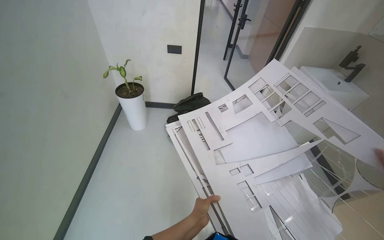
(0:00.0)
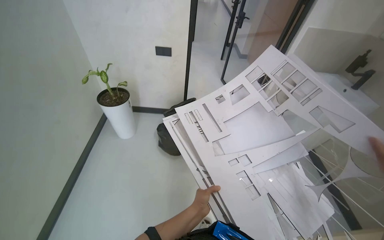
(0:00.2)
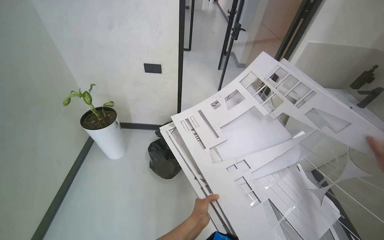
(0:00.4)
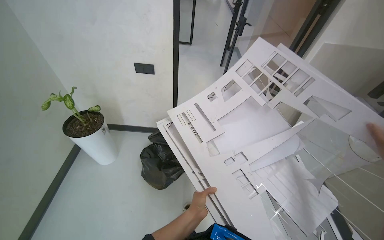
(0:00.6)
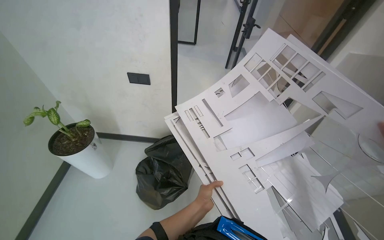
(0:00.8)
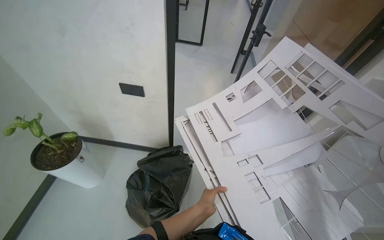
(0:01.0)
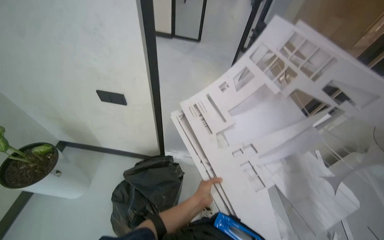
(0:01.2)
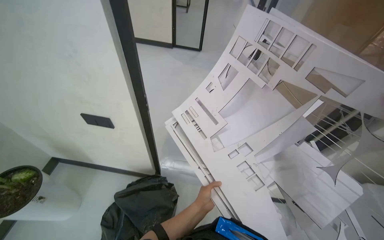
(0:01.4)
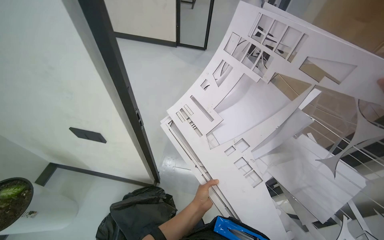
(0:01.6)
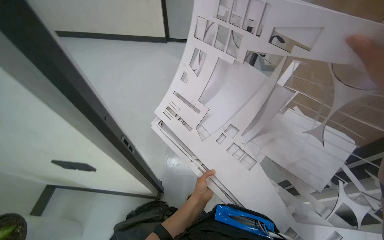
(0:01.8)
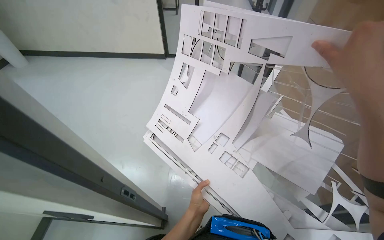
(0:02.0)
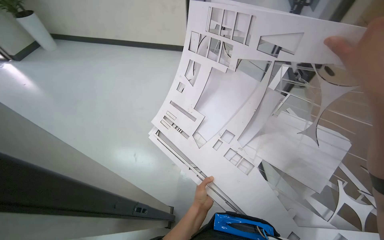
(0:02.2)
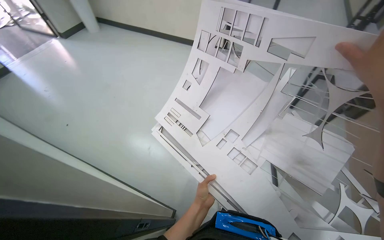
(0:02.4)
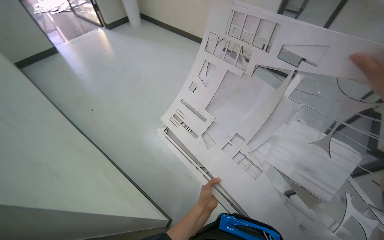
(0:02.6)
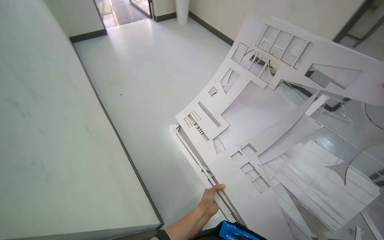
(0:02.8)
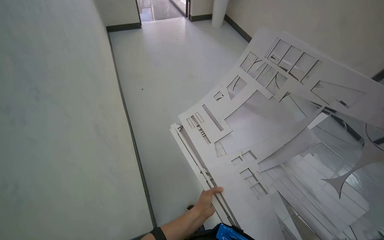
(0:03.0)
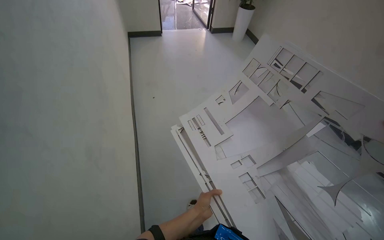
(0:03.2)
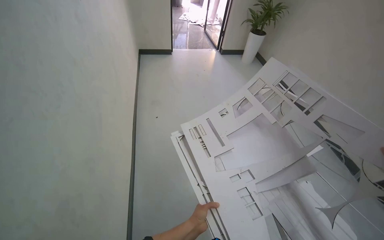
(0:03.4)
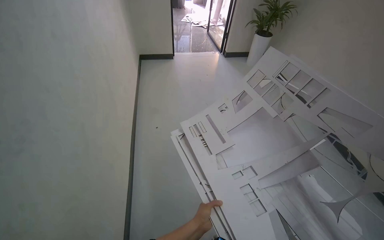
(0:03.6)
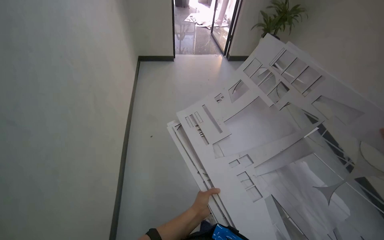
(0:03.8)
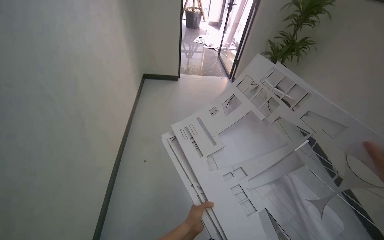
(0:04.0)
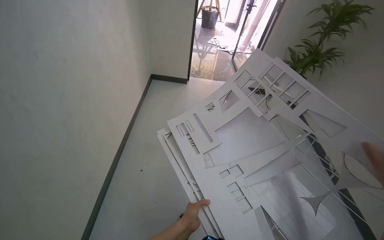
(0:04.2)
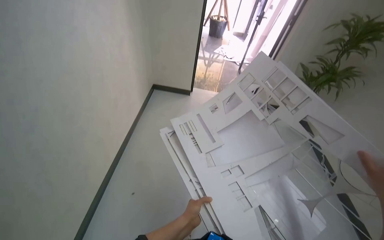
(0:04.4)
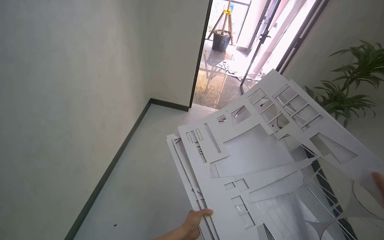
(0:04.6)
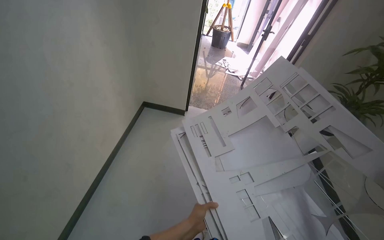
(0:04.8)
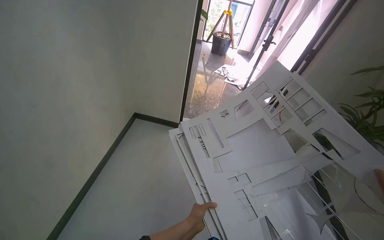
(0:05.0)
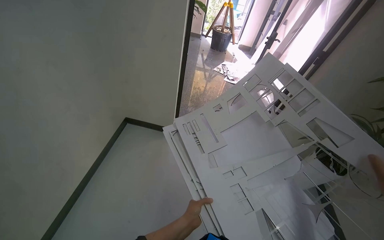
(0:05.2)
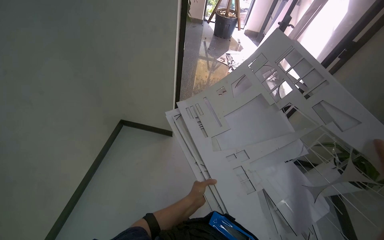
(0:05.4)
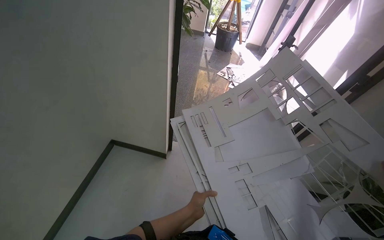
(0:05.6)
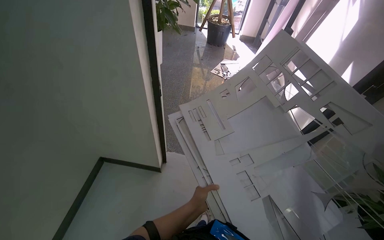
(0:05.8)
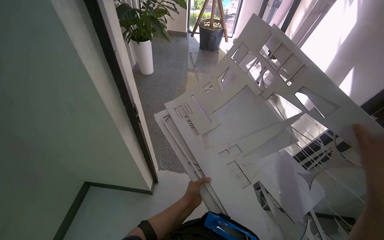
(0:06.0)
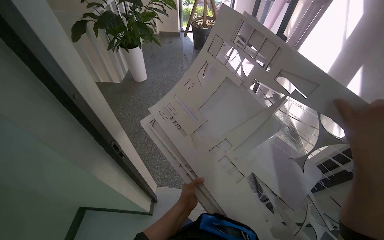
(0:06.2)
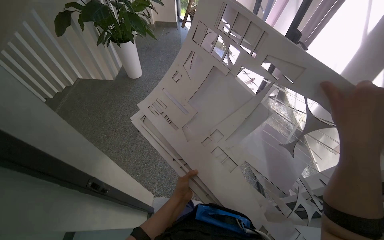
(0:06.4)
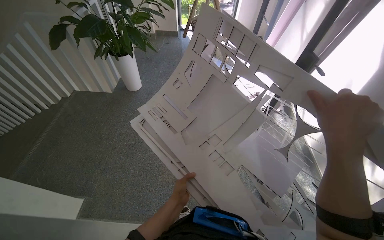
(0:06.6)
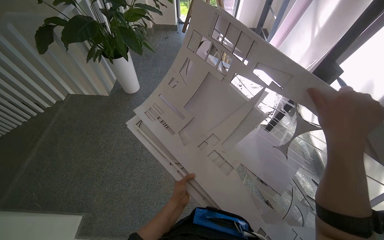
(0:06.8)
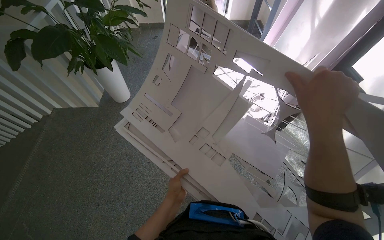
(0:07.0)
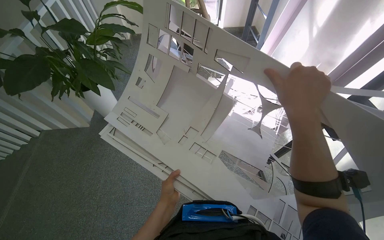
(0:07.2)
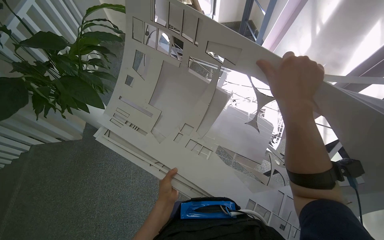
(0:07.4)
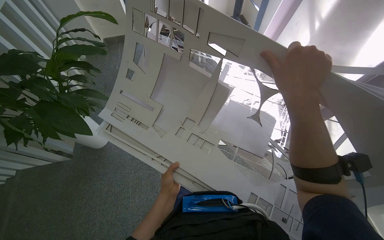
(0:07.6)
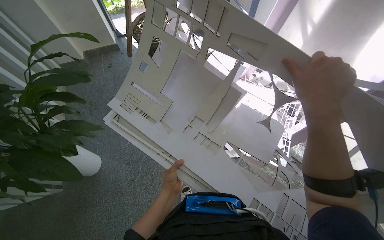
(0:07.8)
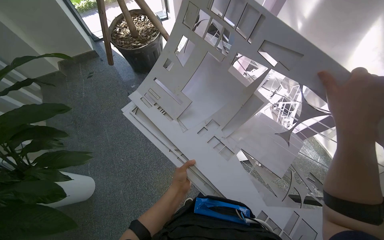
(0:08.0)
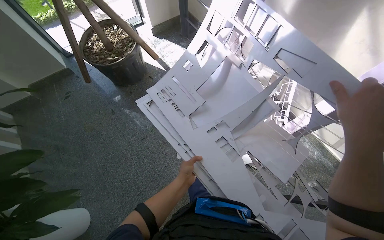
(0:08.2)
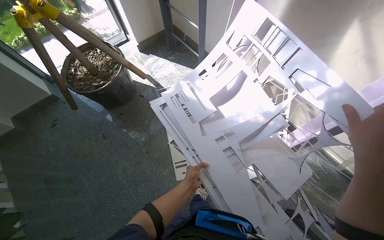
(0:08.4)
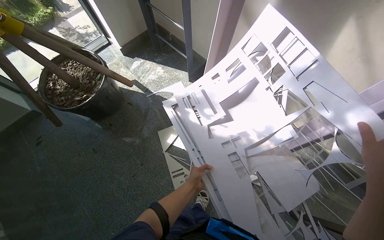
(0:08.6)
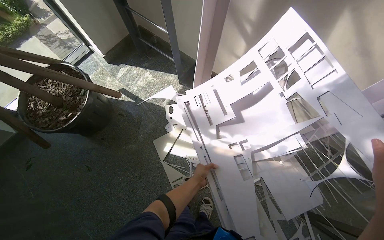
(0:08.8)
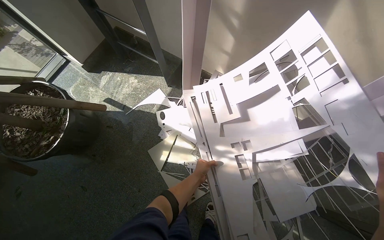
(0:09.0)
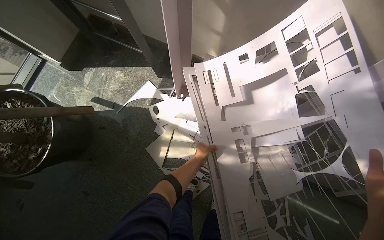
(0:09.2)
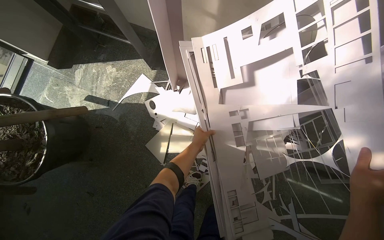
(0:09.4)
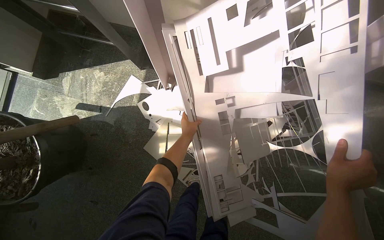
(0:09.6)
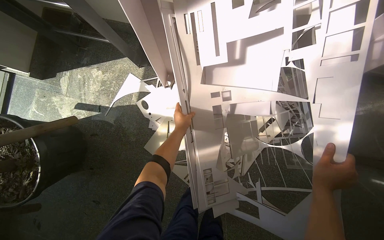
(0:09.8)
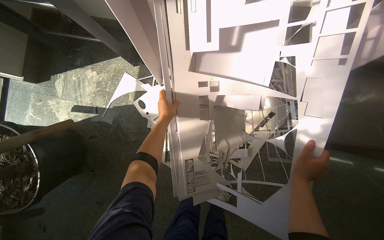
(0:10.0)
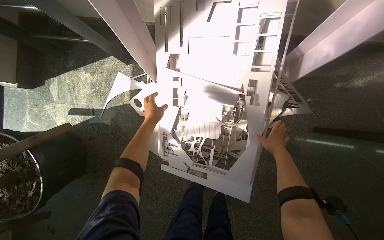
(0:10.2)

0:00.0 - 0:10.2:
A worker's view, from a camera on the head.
Job: organizing items.
The whole recording: Moving Paper Cutouts. The worker picks up paper cutouts and carries them to a designated area with other stacks.
0:03.0 - 0:04.4: The view tips upward by approximately 15 degrees. The left hand goes some 10 cm down the picture.
0:05.8 - 0:07.2: Everything in view rotates roughly 25 degrees counterclockwise.
0:07.2 - 0:08.8: The left hand is displaced farther from the camera by about 15 cm.
0:08.8 - 0:10.2: The view tilts roughly 20 degrees downward. Everything in view rotates some 30 degrees counterclockwise.

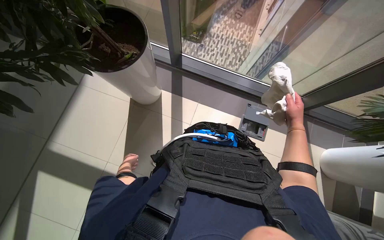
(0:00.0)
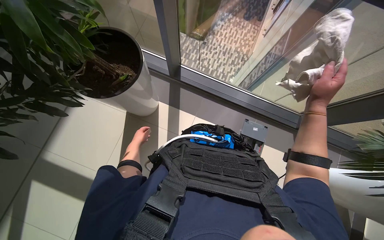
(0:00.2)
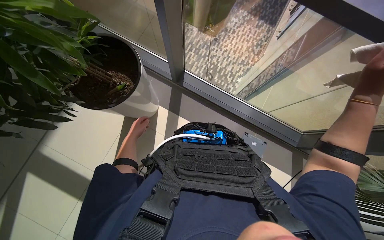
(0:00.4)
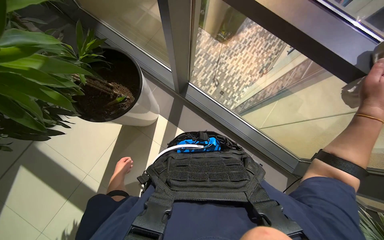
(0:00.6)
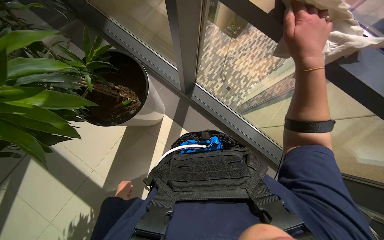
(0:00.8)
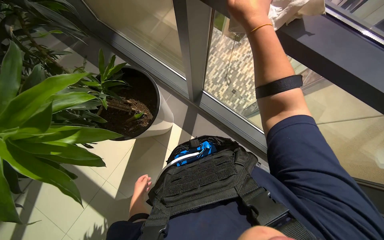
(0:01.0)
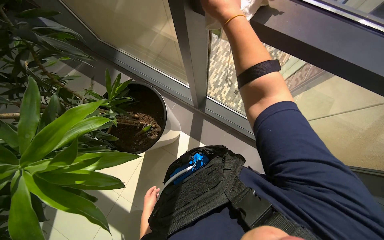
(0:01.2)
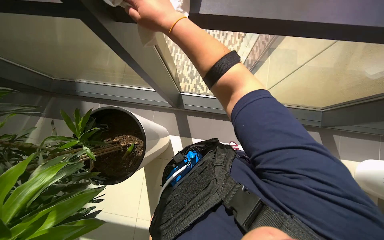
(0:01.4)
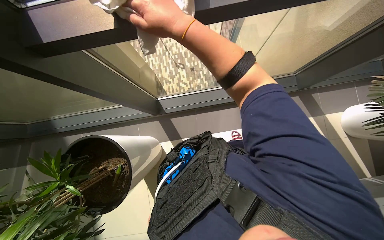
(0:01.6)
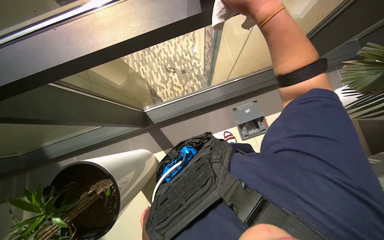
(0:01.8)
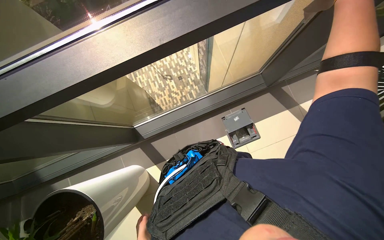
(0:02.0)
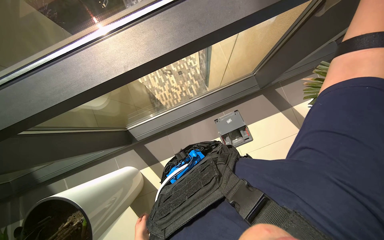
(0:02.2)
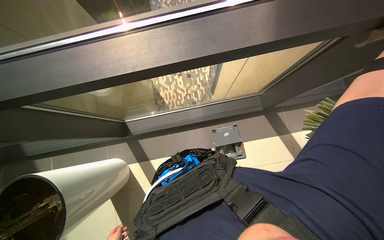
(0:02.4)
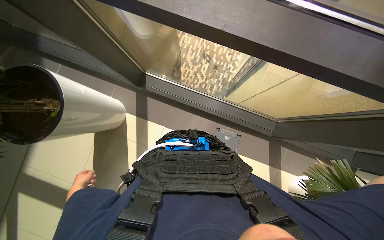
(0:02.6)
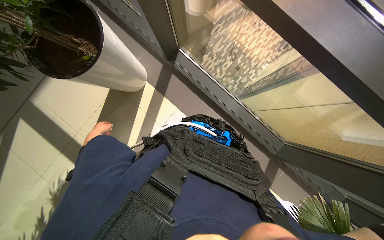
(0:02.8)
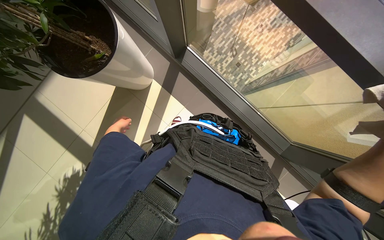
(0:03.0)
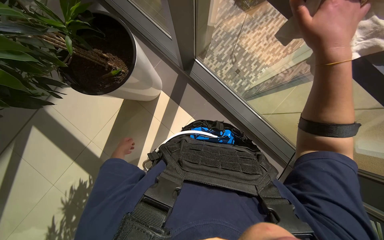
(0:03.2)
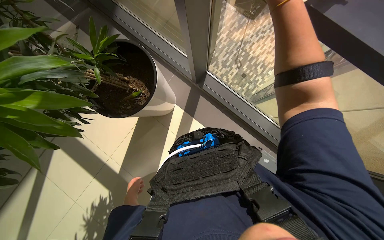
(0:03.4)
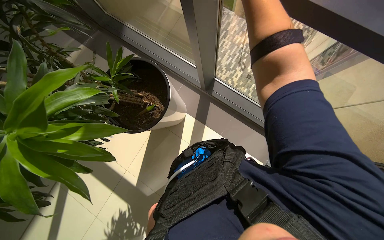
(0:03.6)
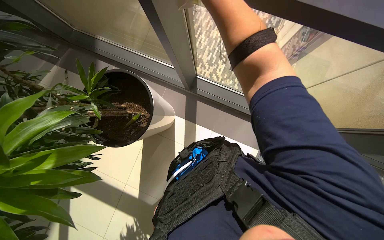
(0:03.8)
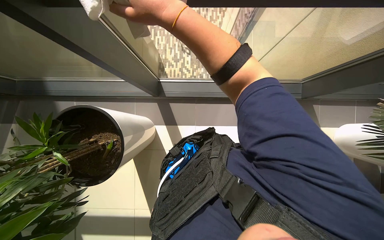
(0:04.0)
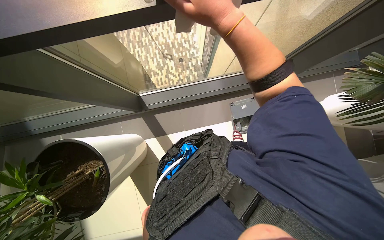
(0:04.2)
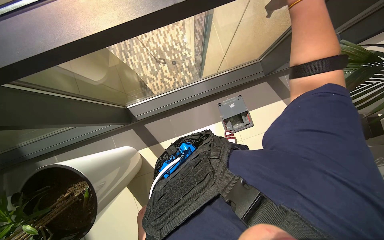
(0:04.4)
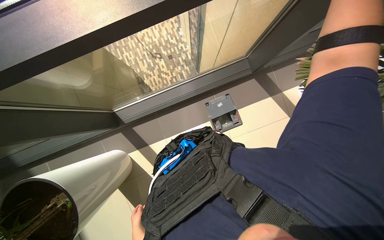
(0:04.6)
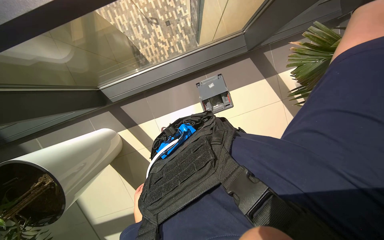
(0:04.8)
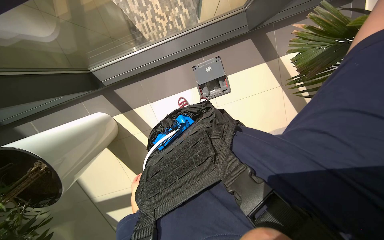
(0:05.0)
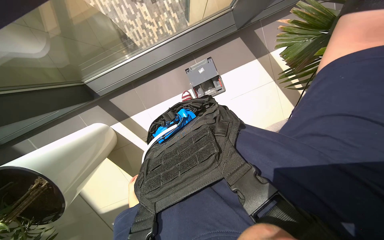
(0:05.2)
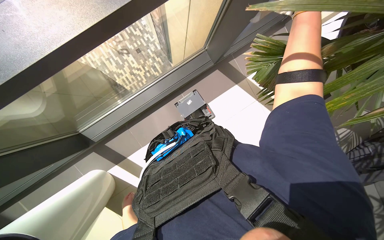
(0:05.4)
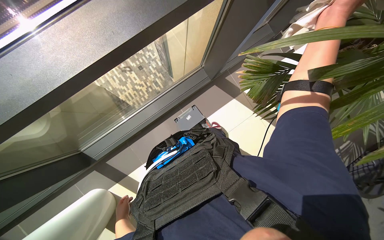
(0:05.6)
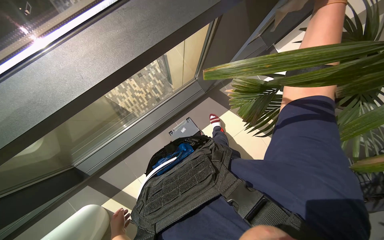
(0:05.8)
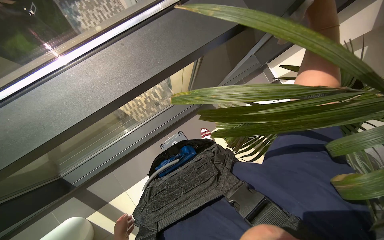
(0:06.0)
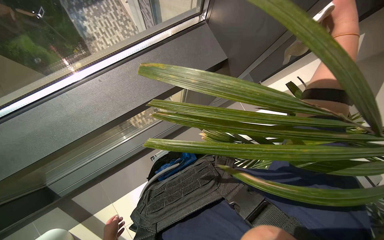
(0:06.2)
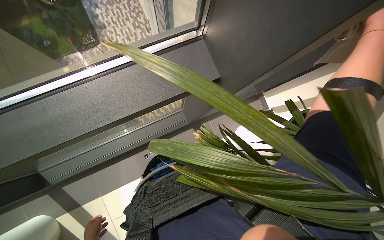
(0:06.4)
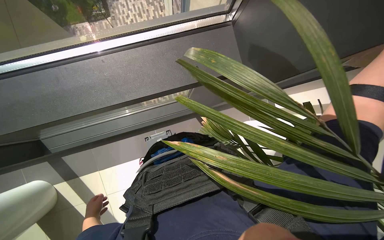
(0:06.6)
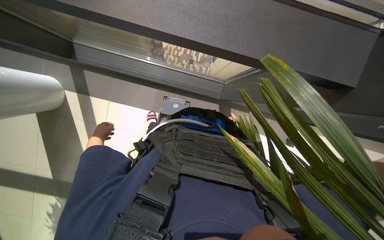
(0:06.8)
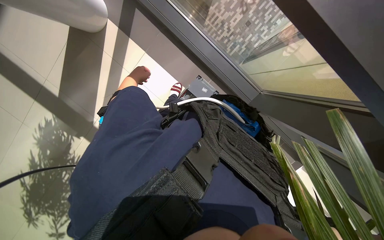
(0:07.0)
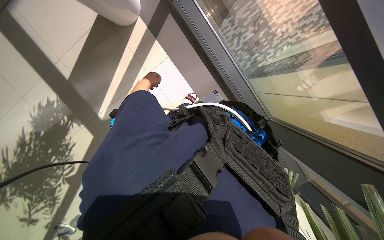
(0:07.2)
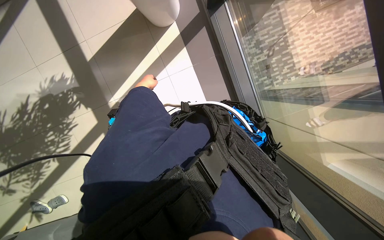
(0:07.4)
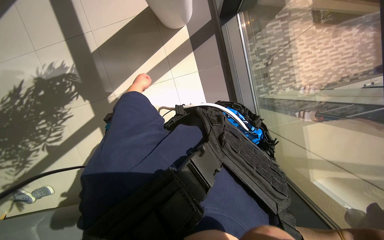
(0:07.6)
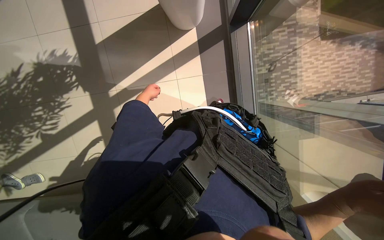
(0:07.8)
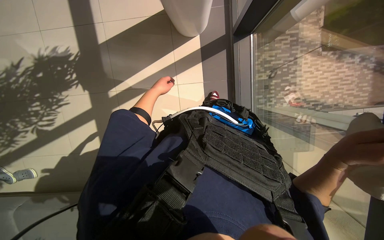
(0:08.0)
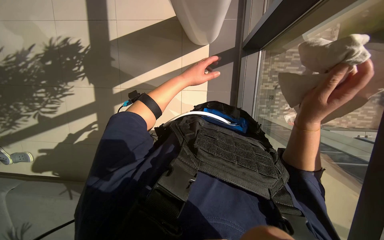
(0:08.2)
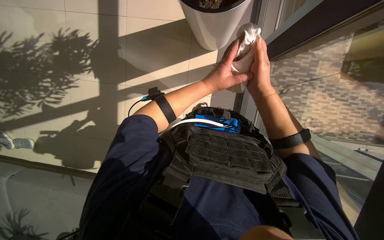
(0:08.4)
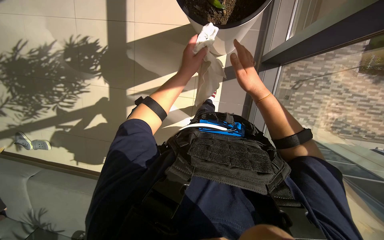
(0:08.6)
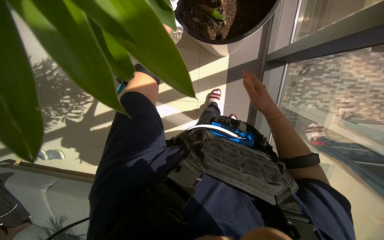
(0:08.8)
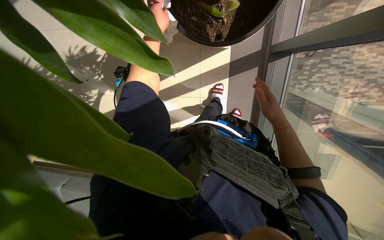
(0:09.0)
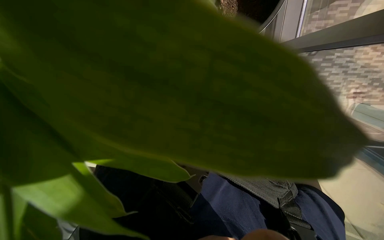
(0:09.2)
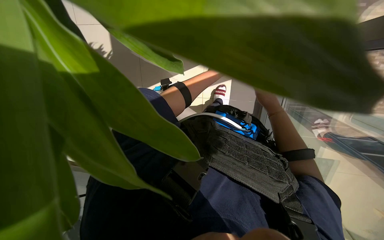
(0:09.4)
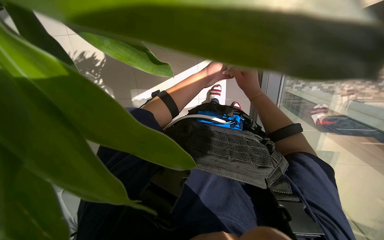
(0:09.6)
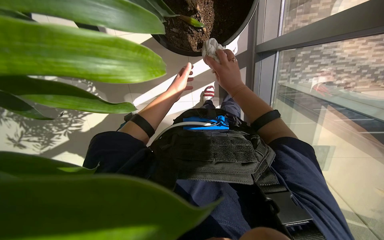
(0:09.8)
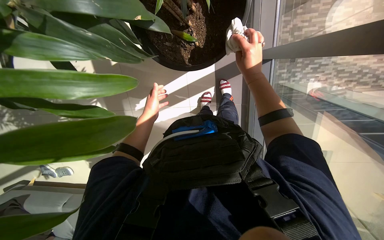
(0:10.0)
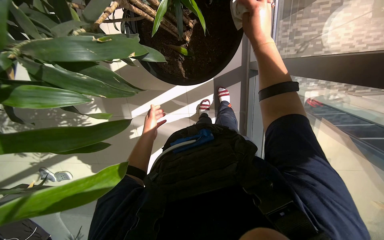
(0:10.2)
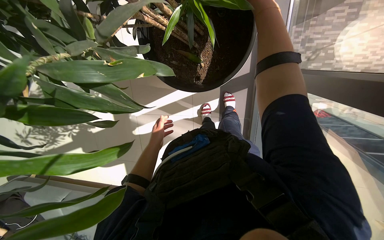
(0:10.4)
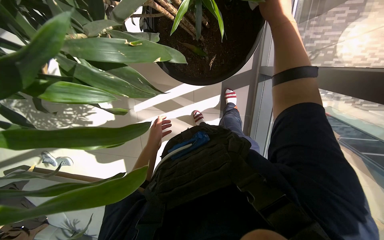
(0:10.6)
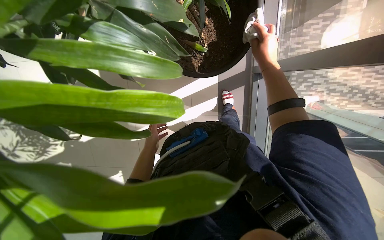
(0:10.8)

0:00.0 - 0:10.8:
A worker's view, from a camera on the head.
Job: cleaning windows.
The whole recording: Wiping glass window frame. The worker wipes the glass window frame with a white cloth.
0:00.0 - 0:01.6: The camera travels roughly 50 cm. The scene rotates counterclockwise by about 30 degrees.
0:01.6 - 0:03.0: The scene turns about 45 degrees clockwise in the picture.
0:06.2 - 0:07.8: The scene rotates clockwise by some 65 degrees.
0:09.2 - 0:10.8: The right hand moves up the picture, some 25 cm.
